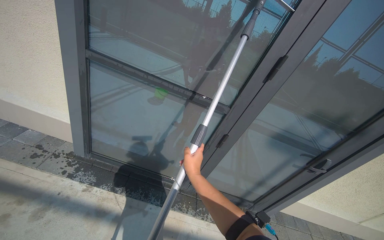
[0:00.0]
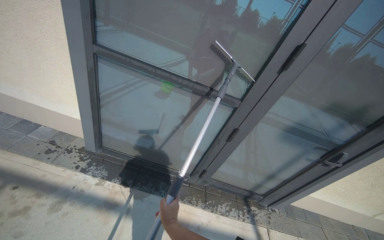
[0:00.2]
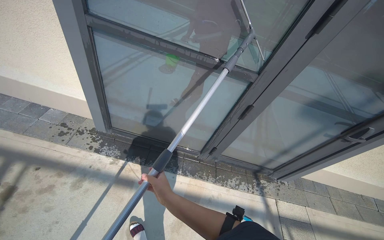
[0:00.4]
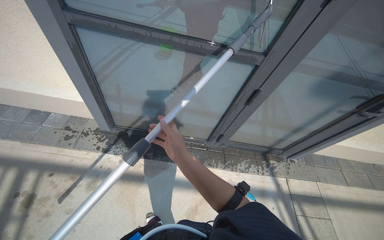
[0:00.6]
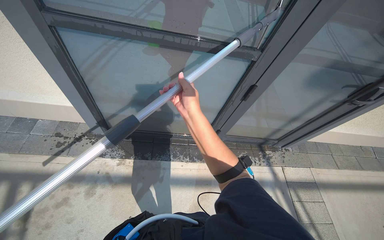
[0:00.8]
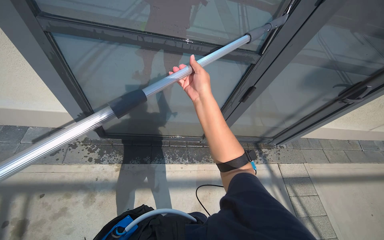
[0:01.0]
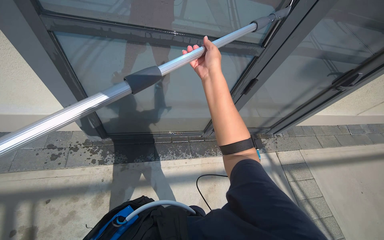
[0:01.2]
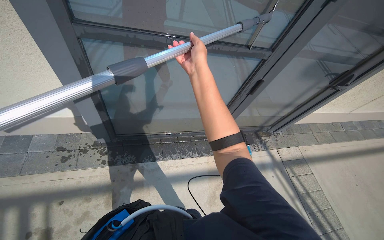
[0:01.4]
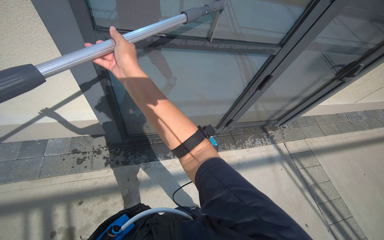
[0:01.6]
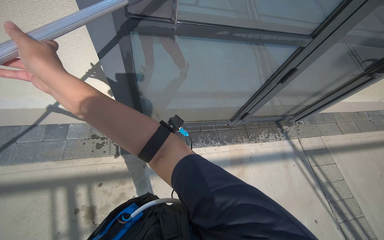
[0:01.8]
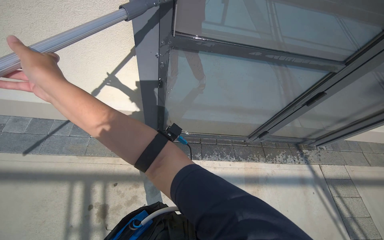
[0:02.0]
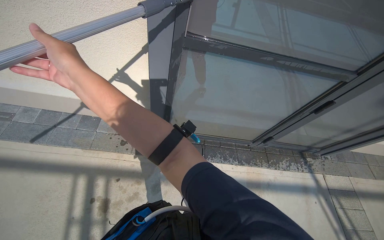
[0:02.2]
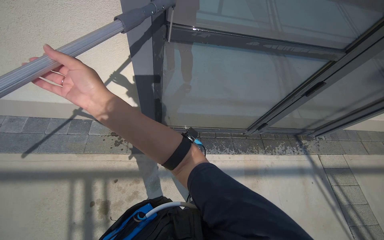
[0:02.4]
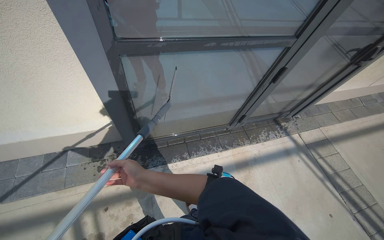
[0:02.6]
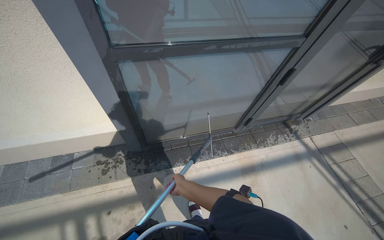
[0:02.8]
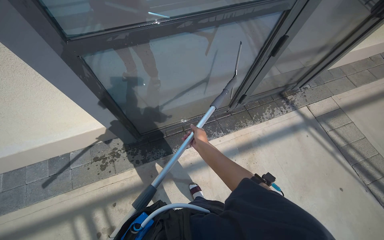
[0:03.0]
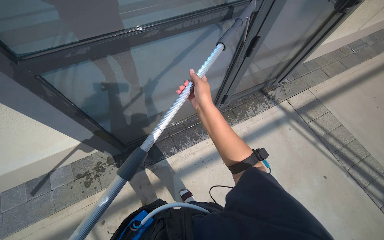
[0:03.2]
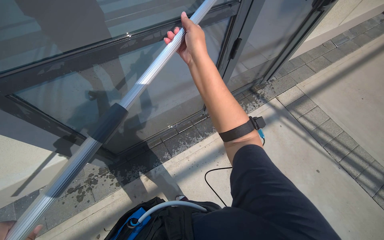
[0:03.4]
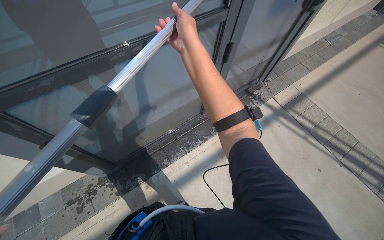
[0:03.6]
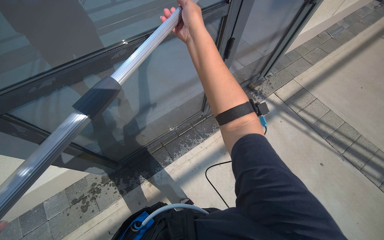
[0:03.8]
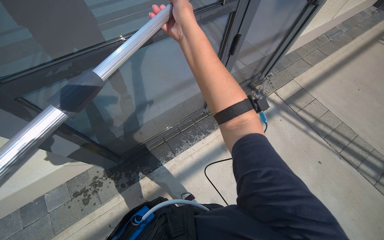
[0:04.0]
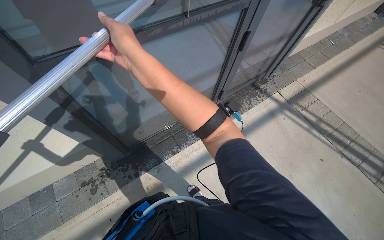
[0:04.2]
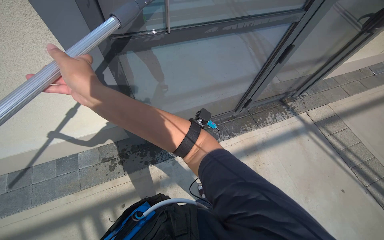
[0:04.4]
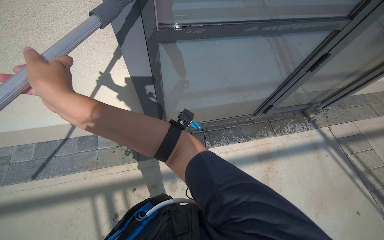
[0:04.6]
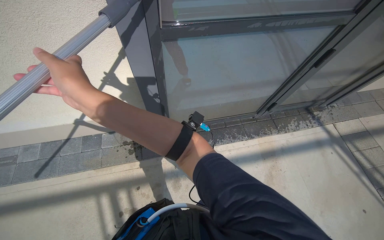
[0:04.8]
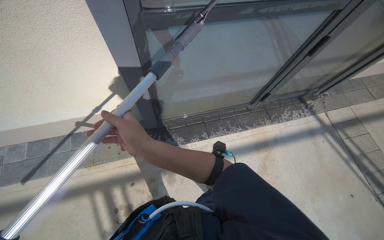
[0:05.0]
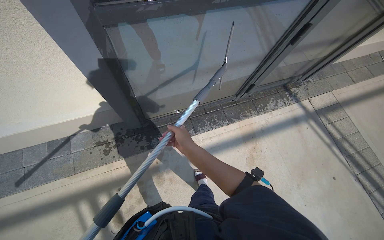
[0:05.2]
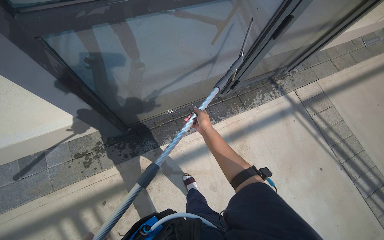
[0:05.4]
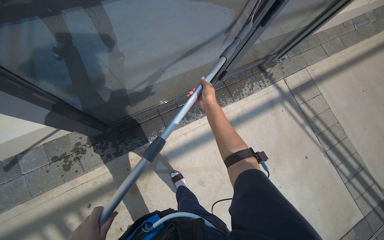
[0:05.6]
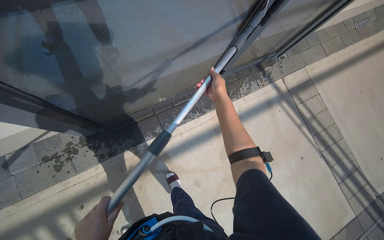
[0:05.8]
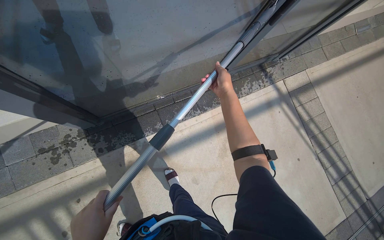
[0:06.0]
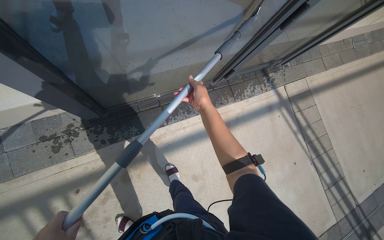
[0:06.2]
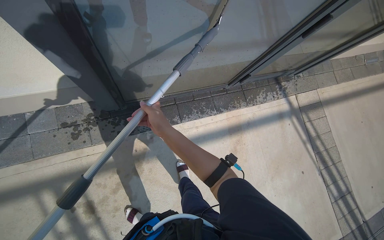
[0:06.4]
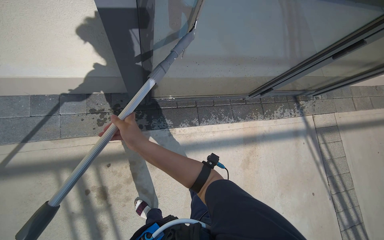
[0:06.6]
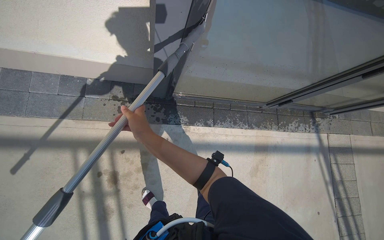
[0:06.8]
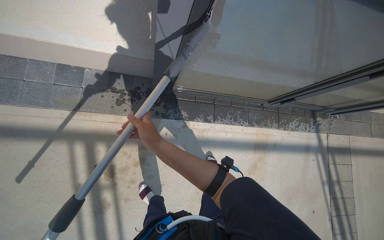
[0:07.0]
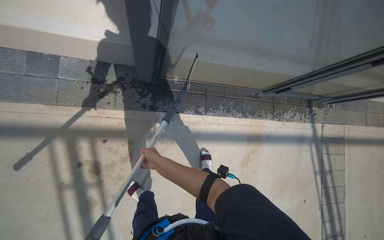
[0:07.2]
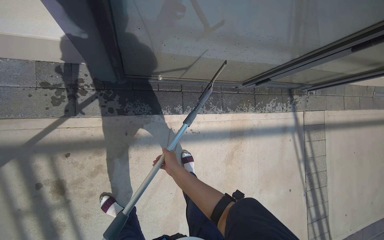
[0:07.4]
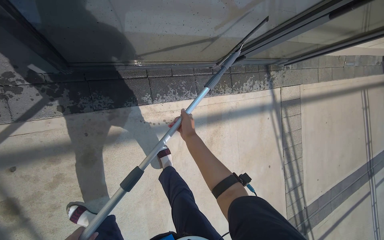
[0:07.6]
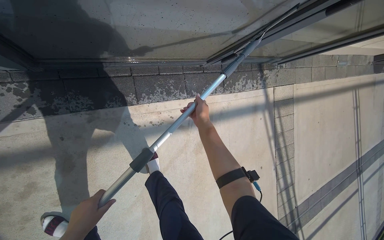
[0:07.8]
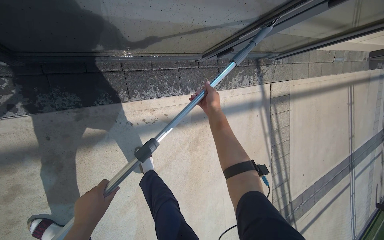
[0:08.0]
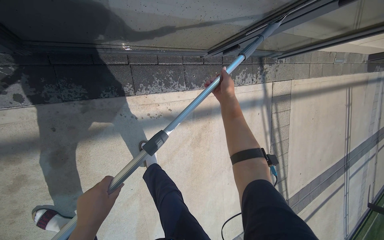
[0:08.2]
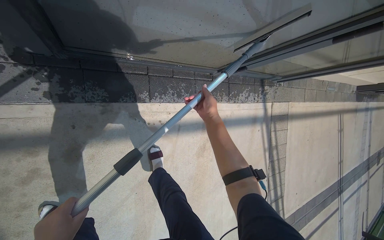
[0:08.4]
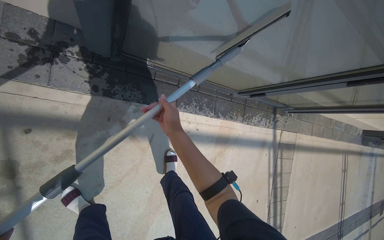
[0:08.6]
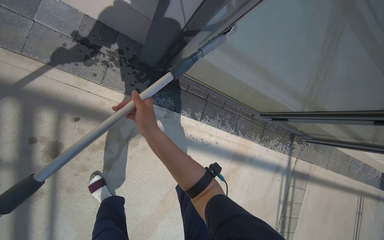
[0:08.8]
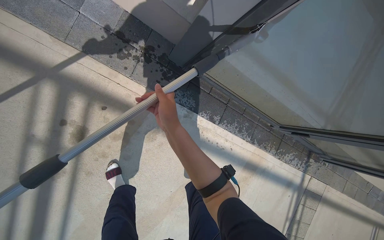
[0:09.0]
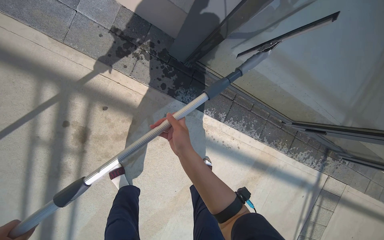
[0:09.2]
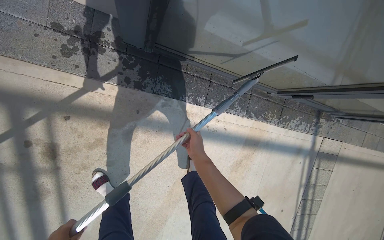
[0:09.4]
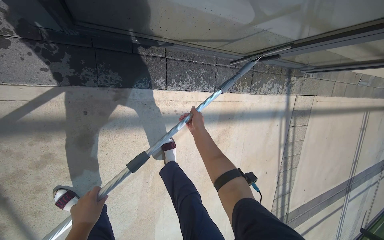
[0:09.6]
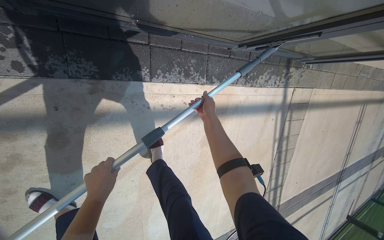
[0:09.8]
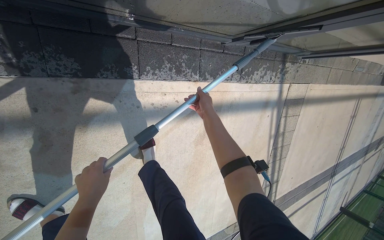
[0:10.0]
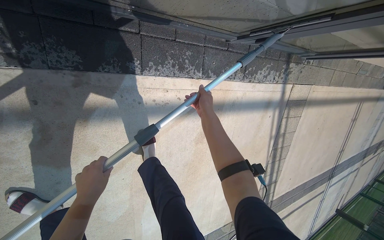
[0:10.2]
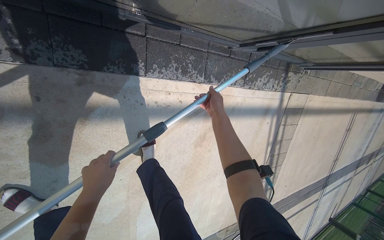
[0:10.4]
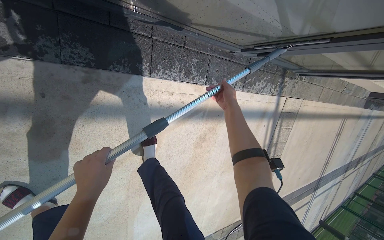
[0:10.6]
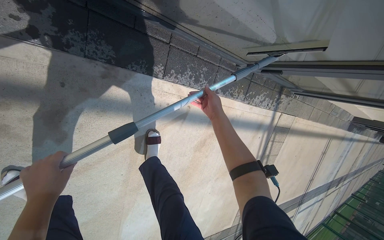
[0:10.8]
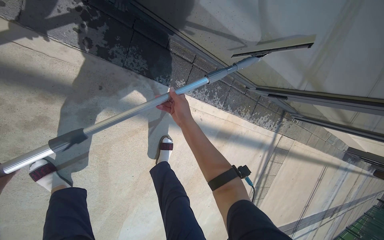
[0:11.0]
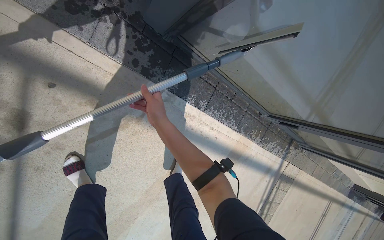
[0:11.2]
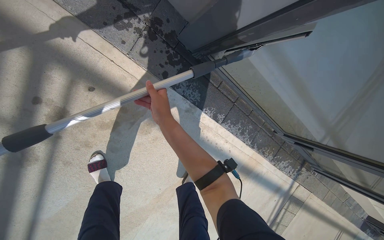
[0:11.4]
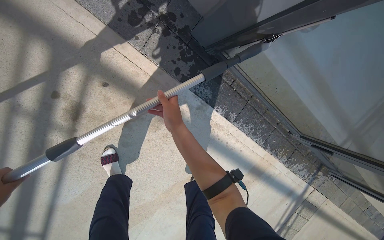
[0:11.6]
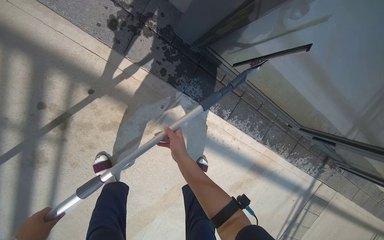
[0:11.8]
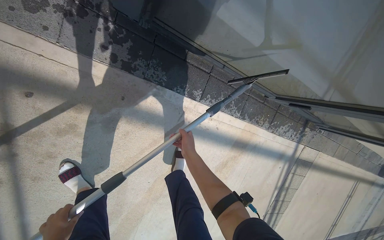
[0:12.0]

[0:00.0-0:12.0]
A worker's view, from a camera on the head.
Job: wiping surfaces.
The whole recording: Cleaning glass window with squeegee. The worker cleans the glass window using a squeegee, then a long pole with a squeegee attachment.
0.0 to 1.6 s: The wearer moves roughly 50 cm. The view tips downward by some 25 degrees.
1.6 to 3.0 s: The right hand travels farther from the camera, down the picture and to the right by roughly 40 cm.
3.0 to 4.4 s: The right hand heads to the left and nearer to the camera, covering approximately 50 cm.
4.4 to 6.0 s: The view tilts some 20 degrees downward. The right hand travels to the right and farther from the camera by roughly 70 cm.
7.6 to 9.0 s: The camera is carried about 50 cm. The camera pitches upward, by some 15 degrees. The scene rotates clockwise by roughly 35 degrees.
9.0 to 10.4 s: The wearer moves roughly 60 cm. The view tips downward by some 20 degrees.
10.4 to 12.0 s: The view tips upward by some 10 degrees.

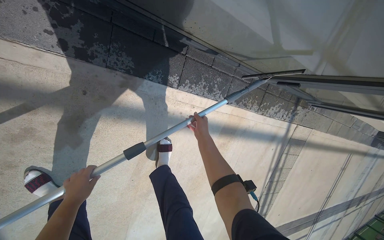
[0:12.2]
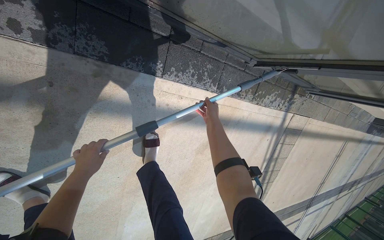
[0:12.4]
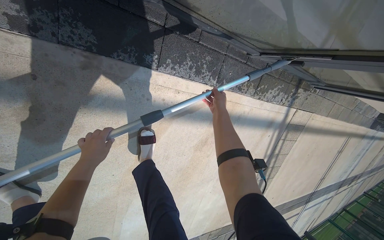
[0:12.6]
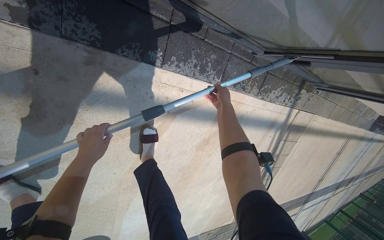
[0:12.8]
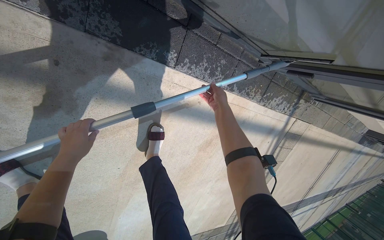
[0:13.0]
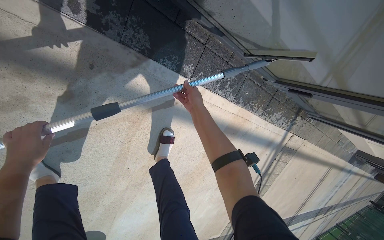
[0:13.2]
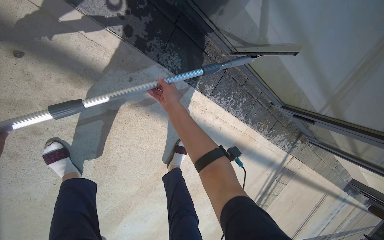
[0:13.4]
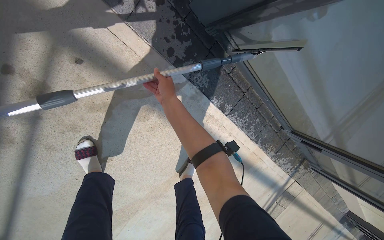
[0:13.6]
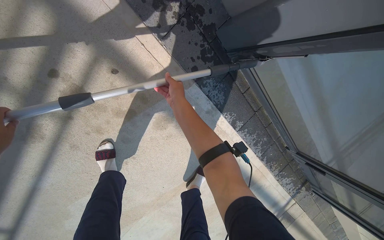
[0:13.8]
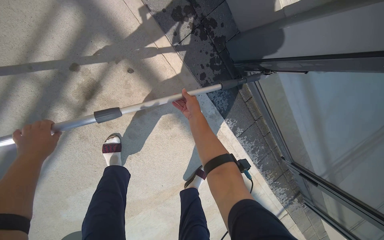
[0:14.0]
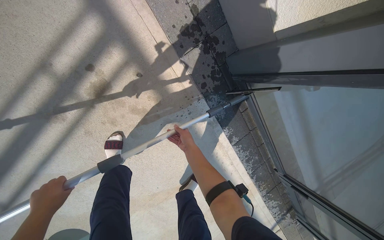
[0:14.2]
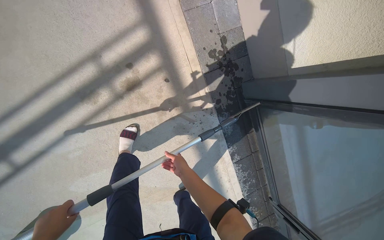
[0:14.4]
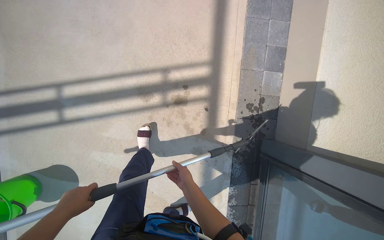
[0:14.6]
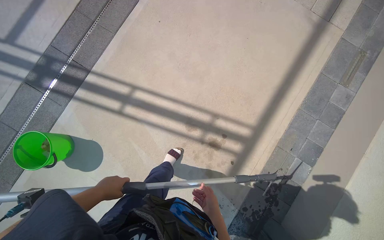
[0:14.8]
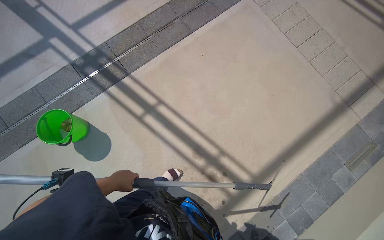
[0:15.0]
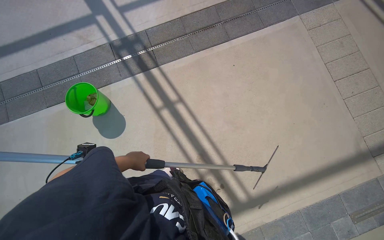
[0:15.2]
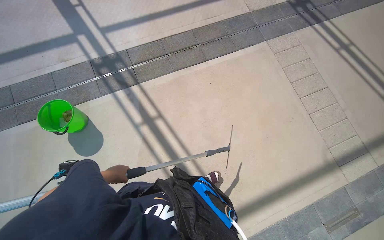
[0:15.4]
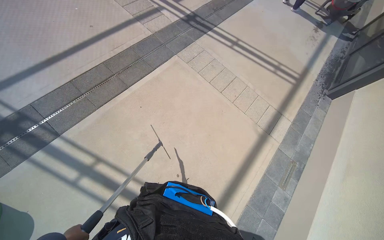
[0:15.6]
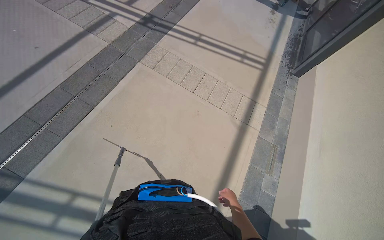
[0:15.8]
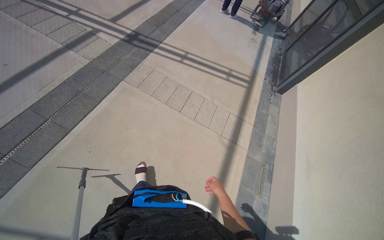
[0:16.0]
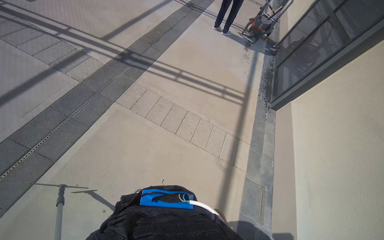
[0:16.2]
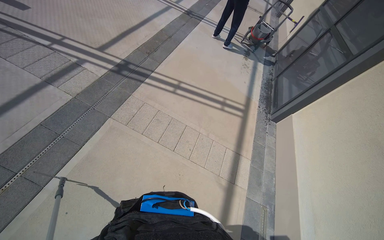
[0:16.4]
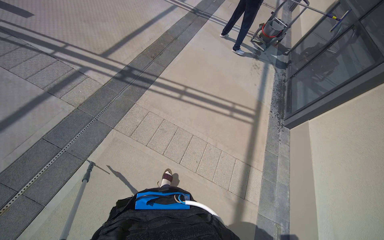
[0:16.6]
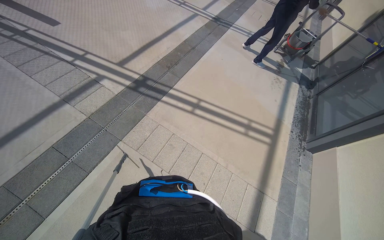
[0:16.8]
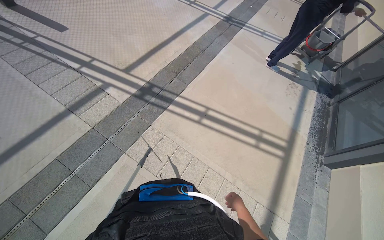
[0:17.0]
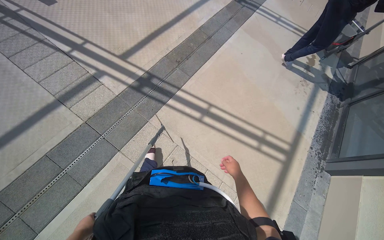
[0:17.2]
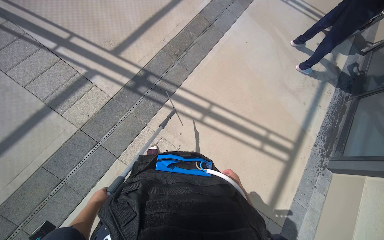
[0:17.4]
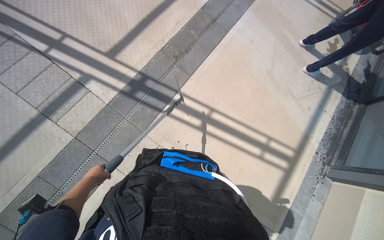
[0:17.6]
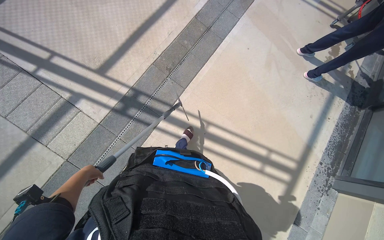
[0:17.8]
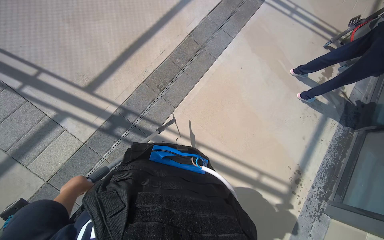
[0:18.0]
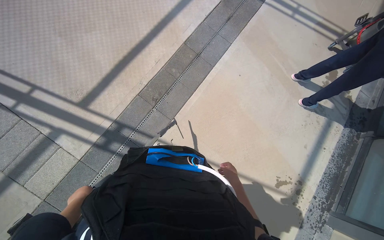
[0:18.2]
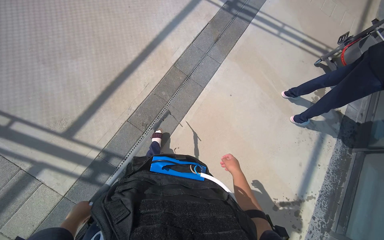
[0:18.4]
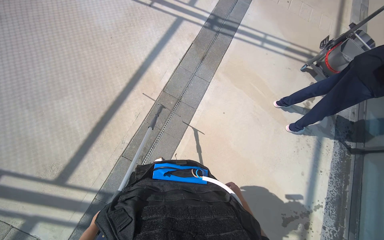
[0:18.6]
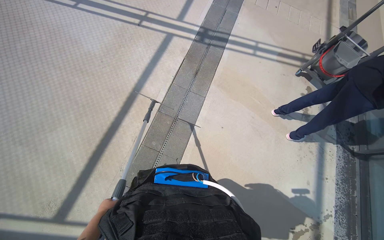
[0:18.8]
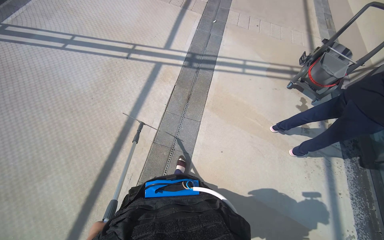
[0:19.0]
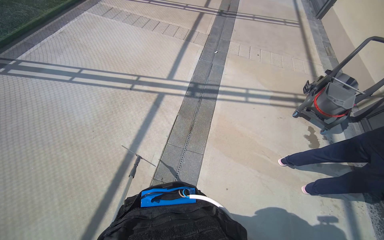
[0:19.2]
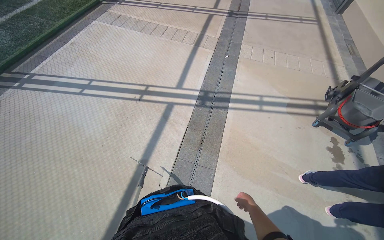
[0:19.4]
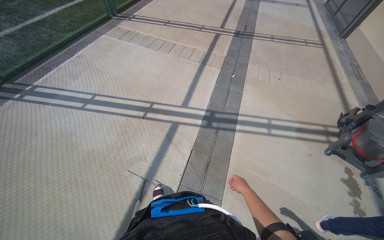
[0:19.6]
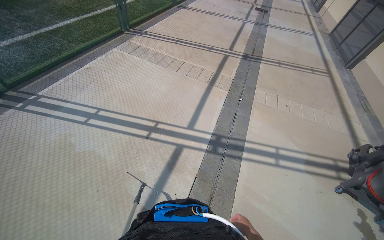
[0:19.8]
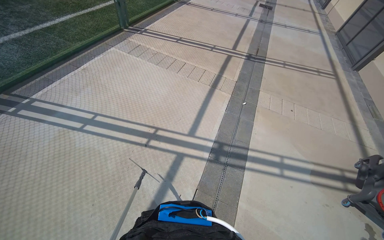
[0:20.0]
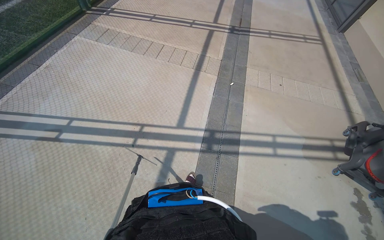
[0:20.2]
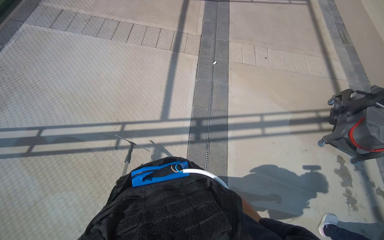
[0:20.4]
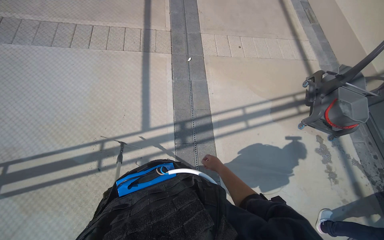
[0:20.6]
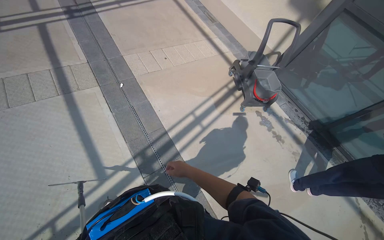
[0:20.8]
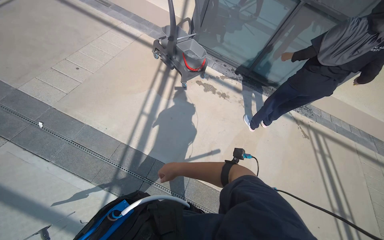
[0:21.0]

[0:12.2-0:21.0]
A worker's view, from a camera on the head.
Job: wiping surfaces.
The whole recording: Cleaning glass window with squeegee. The worker cleans the glass window using a squeegee, then a long pole with a squeegee attachment.
12.2 to 13.6 s: The right hand travels to the left and nearer to the camera by approximately 50 cm.
13.6 to 15.2 s: The wearer moves some 1 m. The wearer looks roughly 115 degrees further to the left. The wearer looks approximately 45 degrees further upward.
15.2 to 16.6 s: The camera is carried some 1 m. The wearer looks roughly 45 degrees further to the right. The view tilts about 15 degrees upward.
16.6 to 18.0 s: The wearer moves roughly 1.5 m. The camera pitches downward, by some 15 degrees.
18.0 to 19.6 s: The camera travels some 1.5 m. The view tilts about 20 degrees upward.
19.6 to 21.0 s: The camera is carried roughly 1 m. The wearer's head swings roughly 85 degrees to the right. The view tips downward by about 20 degrees.
